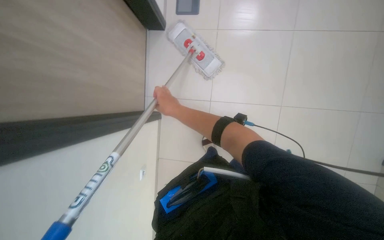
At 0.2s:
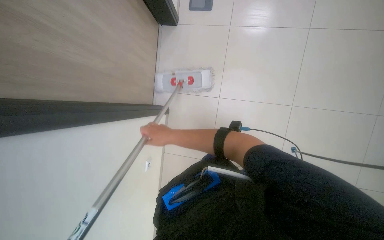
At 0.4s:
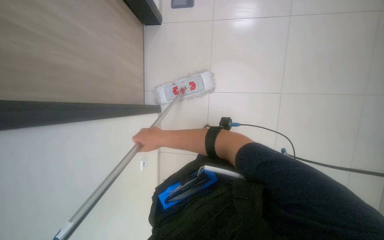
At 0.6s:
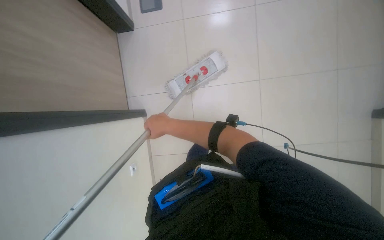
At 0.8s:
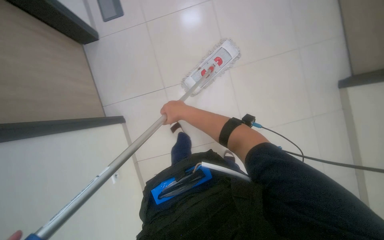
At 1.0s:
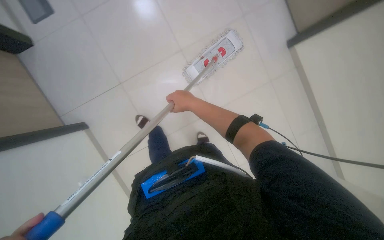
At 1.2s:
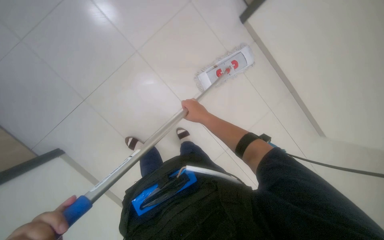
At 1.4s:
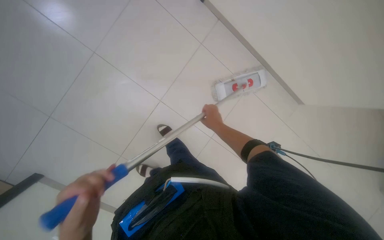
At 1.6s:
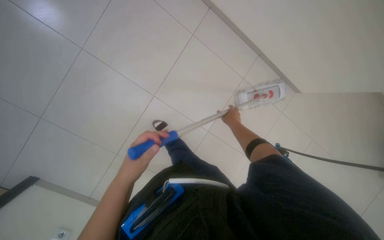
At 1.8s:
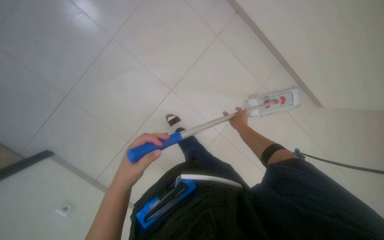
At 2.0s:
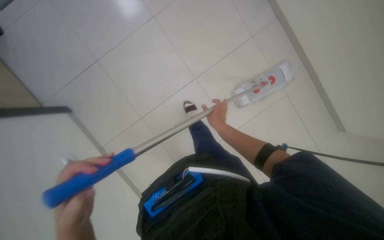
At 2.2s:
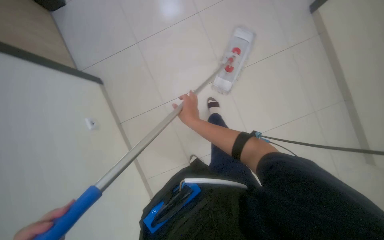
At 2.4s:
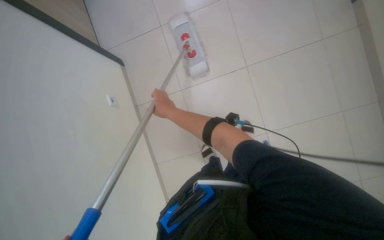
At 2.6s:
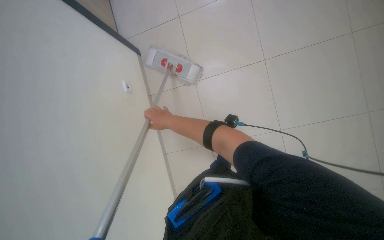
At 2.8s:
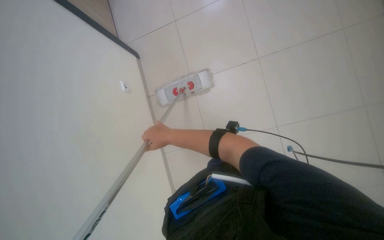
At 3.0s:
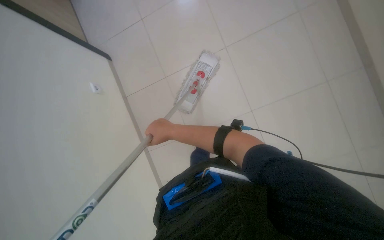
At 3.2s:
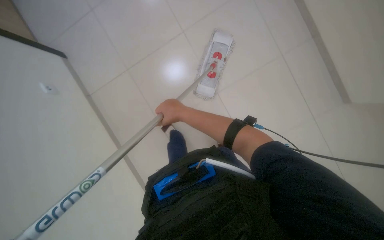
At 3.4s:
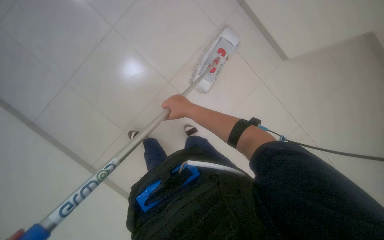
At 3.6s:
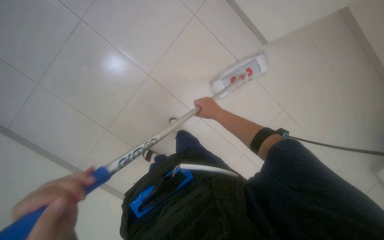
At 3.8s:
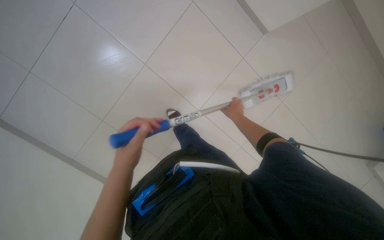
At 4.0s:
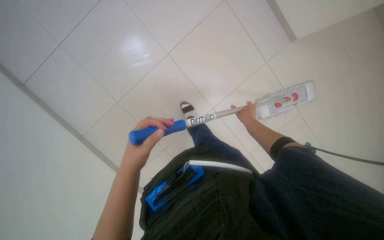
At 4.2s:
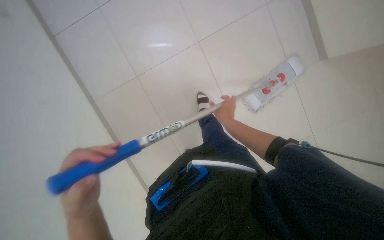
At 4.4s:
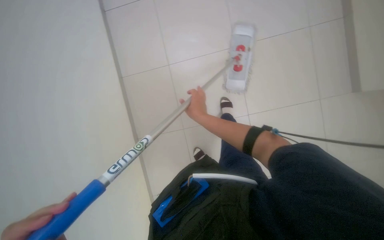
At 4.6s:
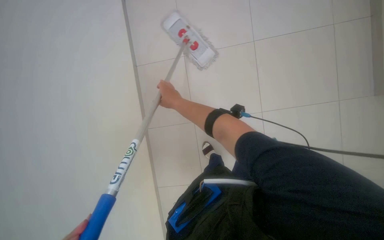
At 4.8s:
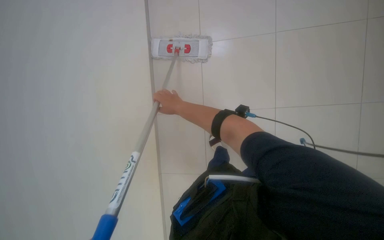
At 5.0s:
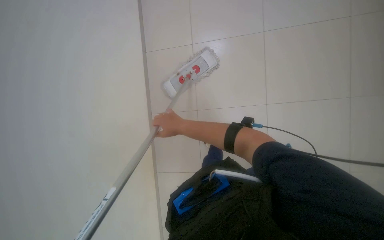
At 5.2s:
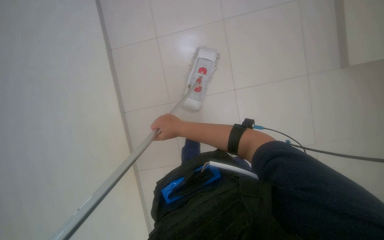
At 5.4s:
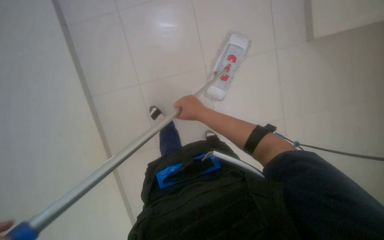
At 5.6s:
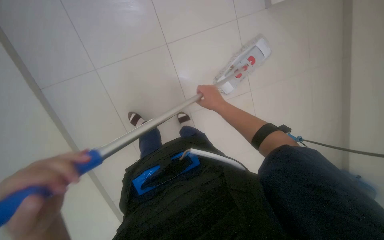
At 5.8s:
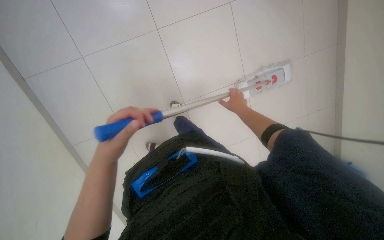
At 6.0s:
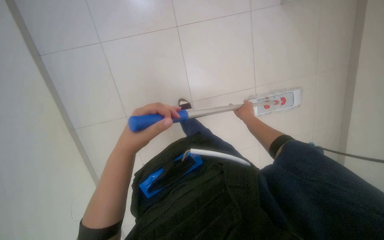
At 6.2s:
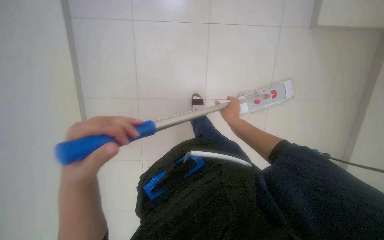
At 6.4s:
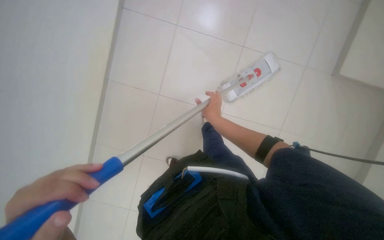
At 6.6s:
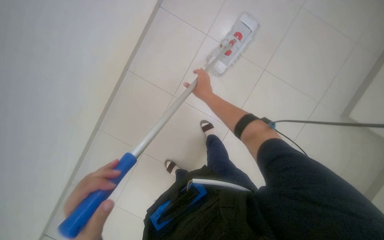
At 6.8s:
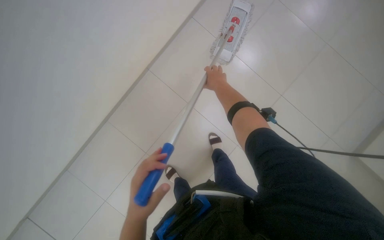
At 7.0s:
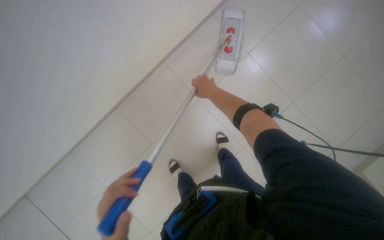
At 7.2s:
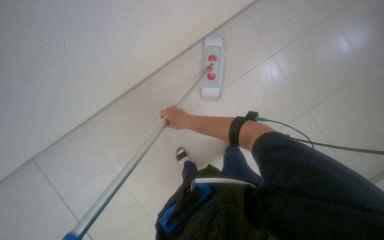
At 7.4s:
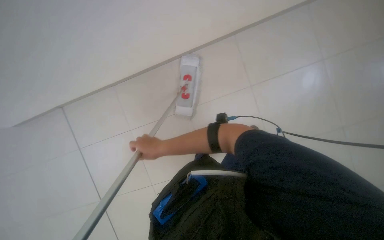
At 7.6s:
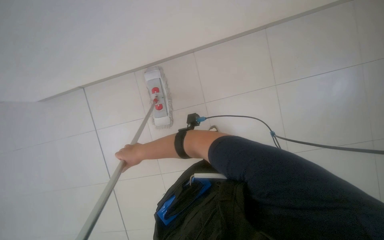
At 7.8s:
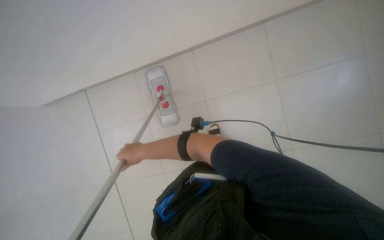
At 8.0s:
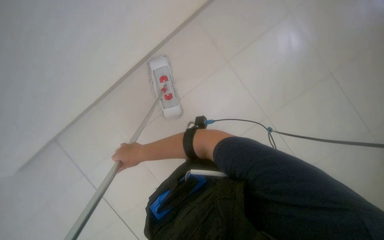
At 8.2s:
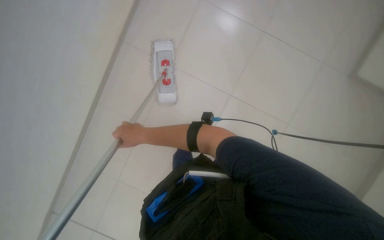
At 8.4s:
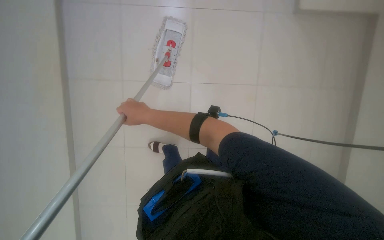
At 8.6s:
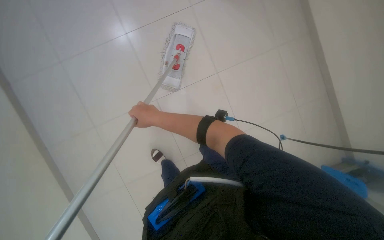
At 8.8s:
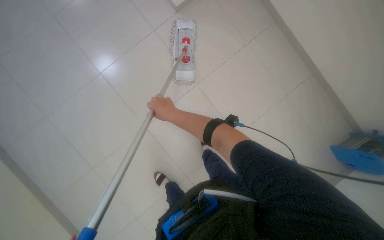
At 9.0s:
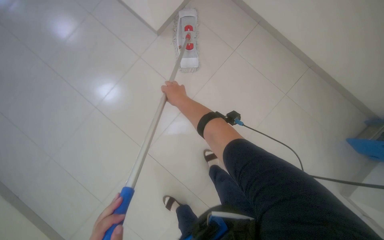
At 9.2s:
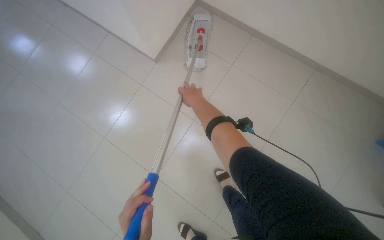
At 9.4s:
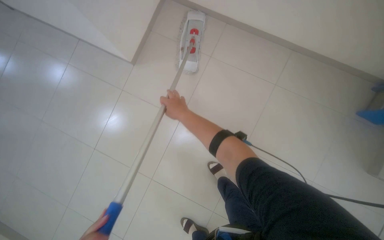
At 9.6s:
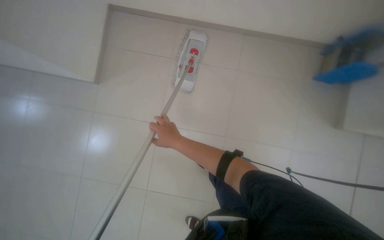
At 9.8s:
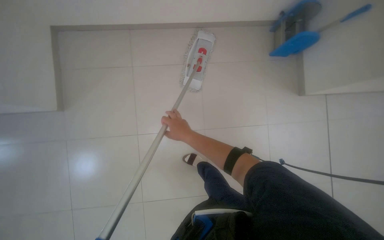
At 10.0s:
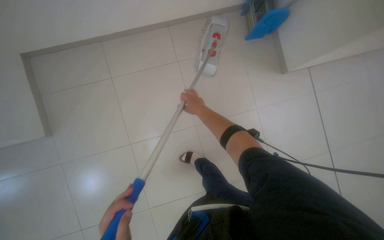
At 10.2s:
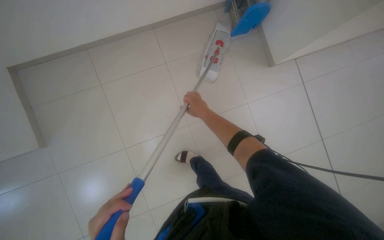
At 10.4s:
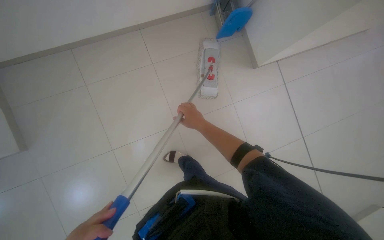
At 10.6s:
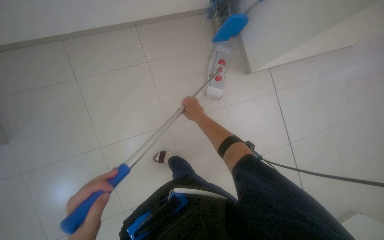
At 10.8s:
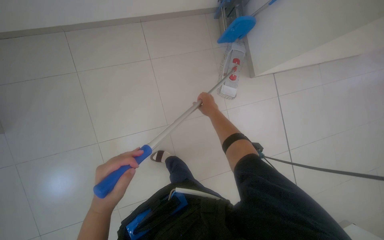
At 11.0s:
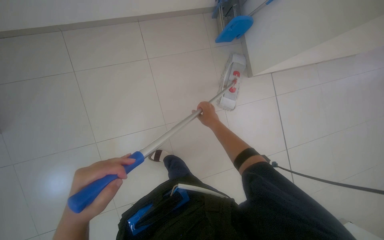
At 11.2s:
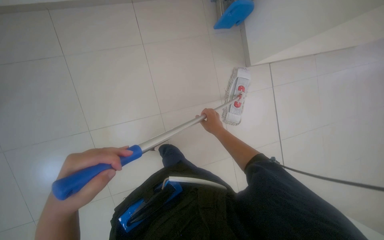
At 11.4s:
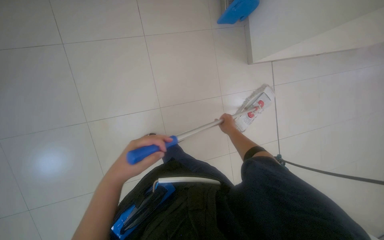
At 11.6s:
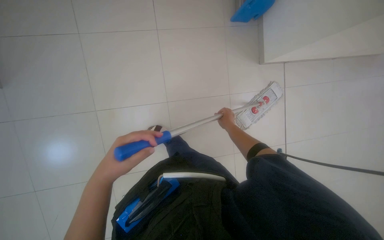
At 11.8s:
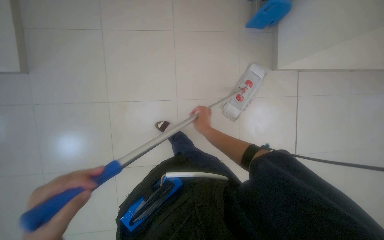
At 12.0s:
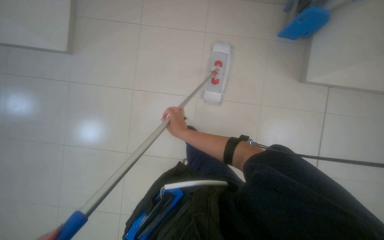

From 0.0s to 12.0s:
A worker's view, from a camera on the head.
Job: mopping floor.
The whole recording: Mopping the floor. The worker wrings the mop head, attaches the handle, and mops the floor.
From 0.0s to 1.6s: The right hand travels to the right by approximately 25 cm.
From 4.4s to 6.0s: The view swings about 35 degrees to the left.
From 6.0s to 7.6s: The head rotates approximately 35 degrees to the right. The camera pitches upward, by approximately 35 degrees.
From 10.4s to 12.0s: The right hand reaches approximately 20 cm to the right, then returns.

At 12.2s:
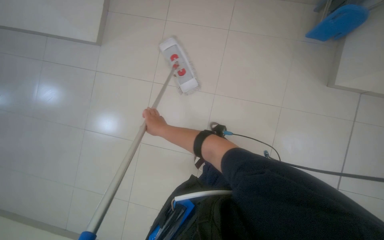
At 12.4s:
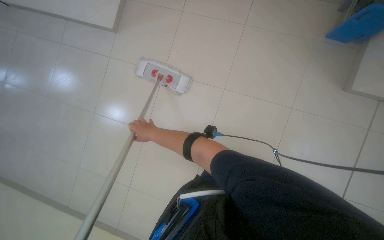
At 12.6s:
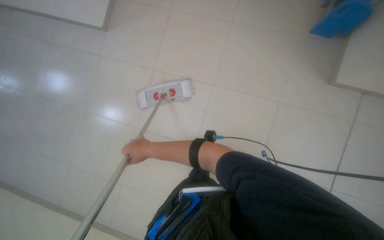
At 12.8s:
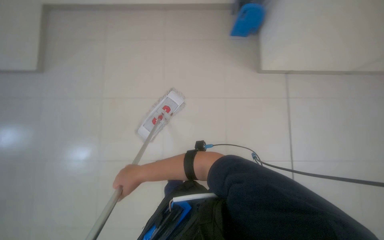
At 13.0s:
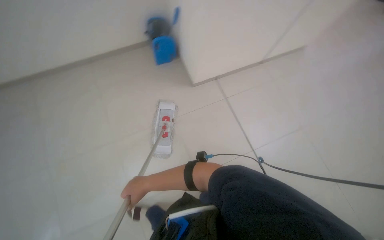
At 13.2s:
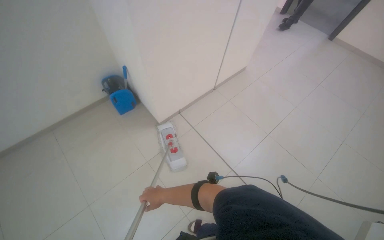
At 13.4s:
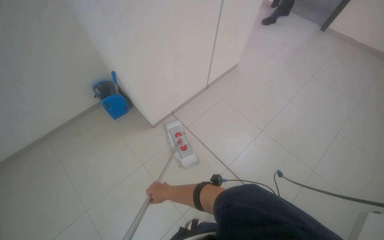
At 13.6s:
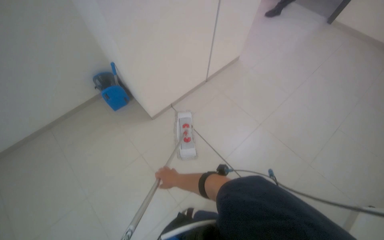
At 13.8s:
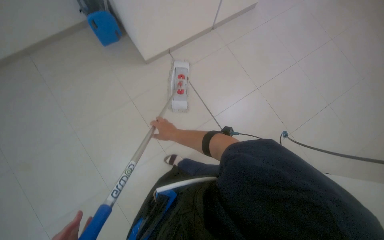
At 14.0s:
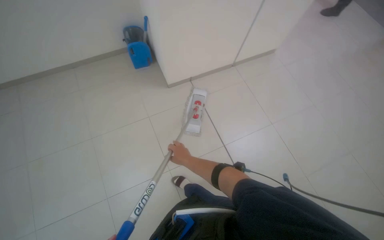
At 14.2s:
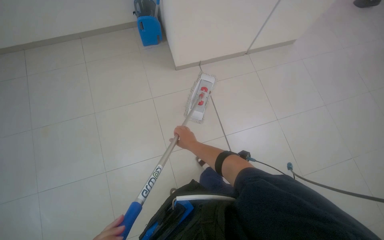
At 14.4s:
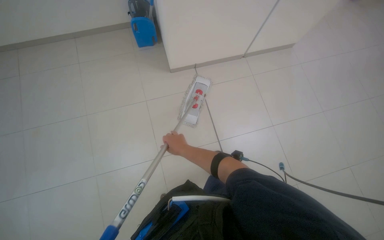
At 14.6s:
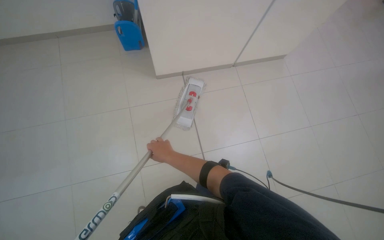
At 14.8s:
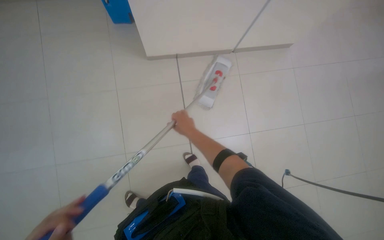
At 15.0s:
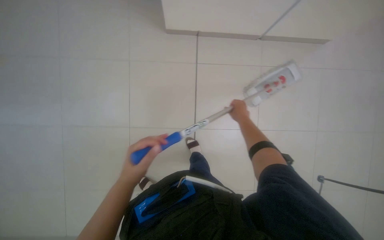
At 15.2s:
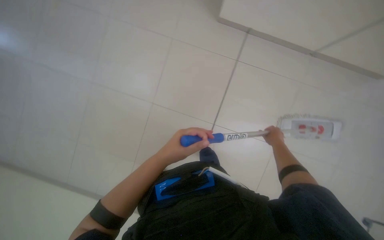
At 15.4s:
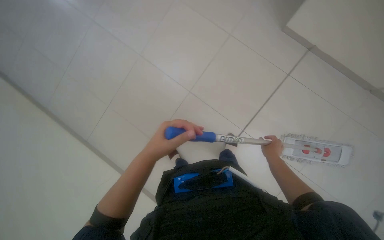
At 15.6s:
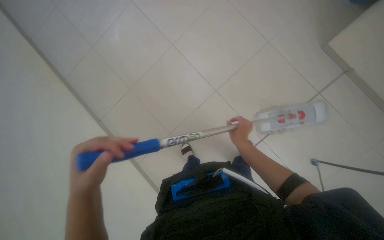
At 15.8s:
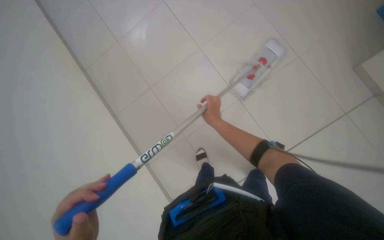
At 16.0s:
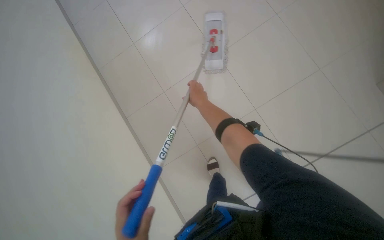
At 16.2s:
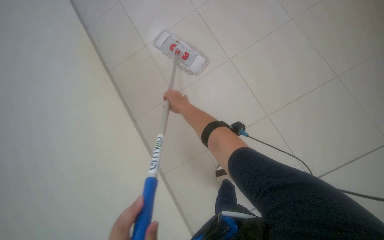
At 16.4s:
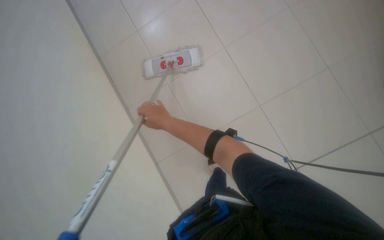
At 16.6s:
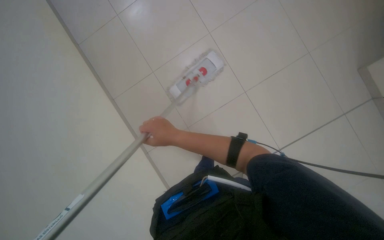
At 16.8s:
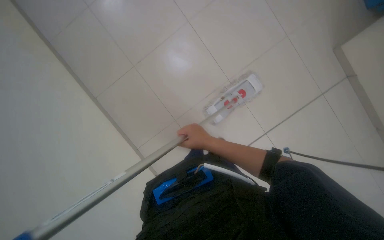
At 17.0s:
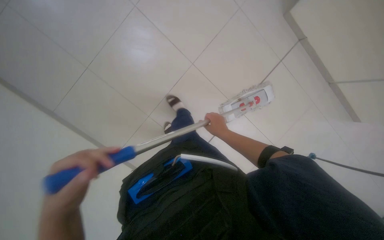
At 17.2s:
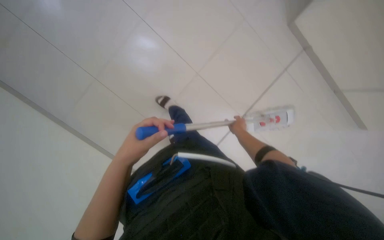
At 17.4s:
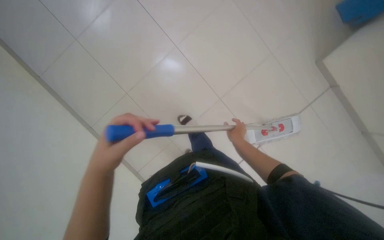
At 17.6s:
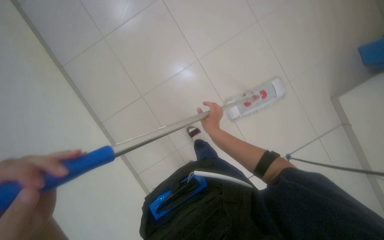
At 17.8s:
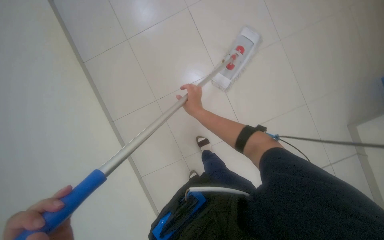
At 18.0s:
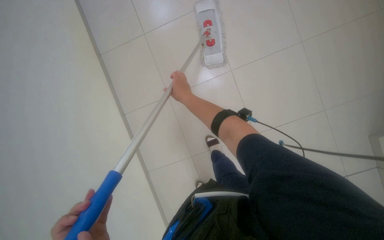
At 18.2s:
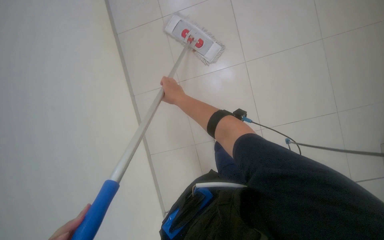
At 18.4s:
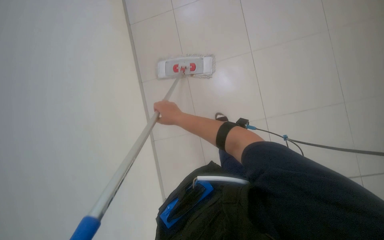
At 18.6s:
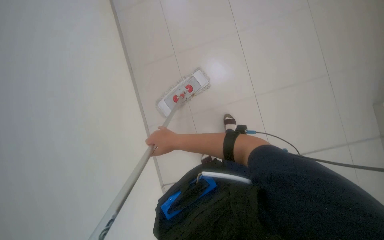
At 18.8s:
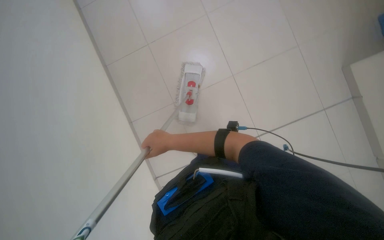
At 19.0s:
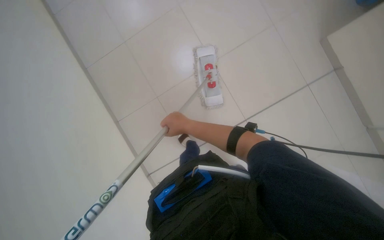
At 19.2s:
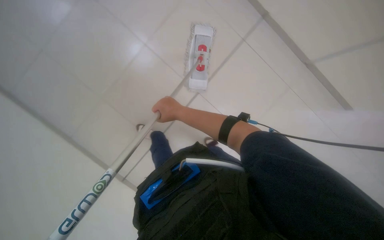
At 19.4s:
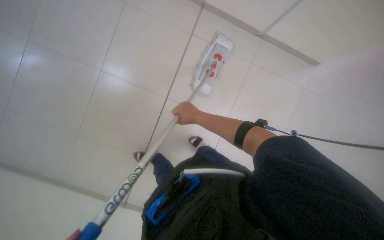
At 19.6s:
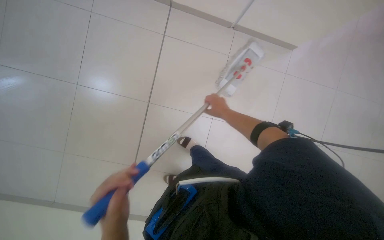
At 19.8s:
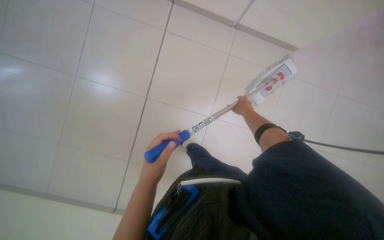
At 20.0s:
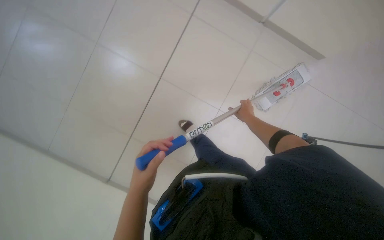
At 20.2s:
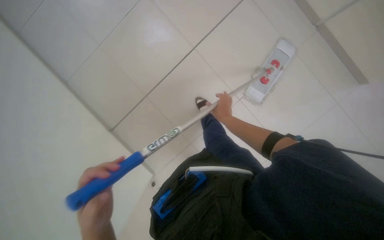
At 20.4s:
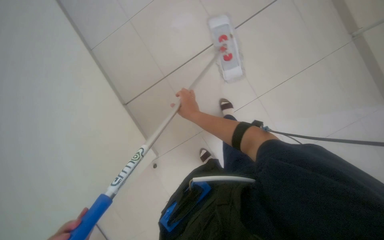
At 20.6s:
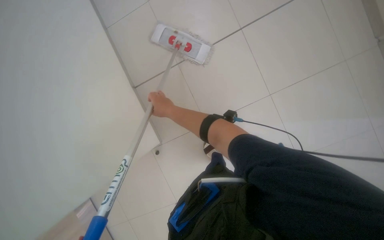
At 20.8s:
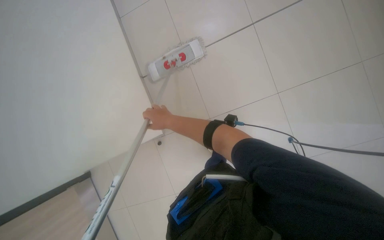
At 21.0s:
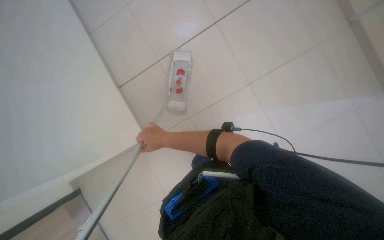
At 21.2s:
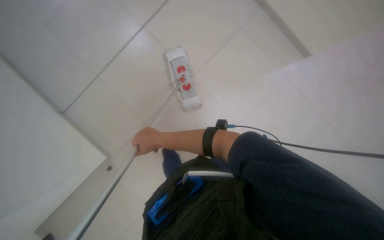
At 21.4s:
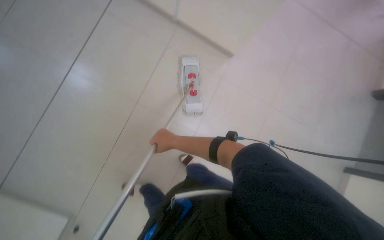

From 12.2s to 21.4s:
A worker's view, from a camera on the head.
Job: mopping floor.
The whole recording: Mopping the floor. The worker wrings the mop head, attaches the handle, and mops the floor.
From 15.2s to 16.8s: The camera sweeps to the left, by approximately 30 degrees. The view tips upward by some 10 degrees. The scene turns approximately 55 degrees counterclockwise in the picture.
From 16.8s to 18.4s: The camera sweeps to the left, by roughly 20 degrees.
From 19.8s to 21.4s: The view tips downward by roughly 15 degrees. The right hand is displaced to the left by some 35 cm.
